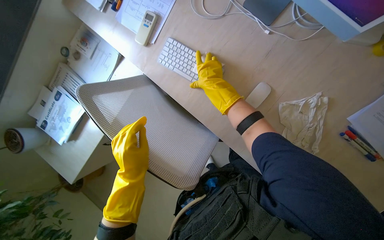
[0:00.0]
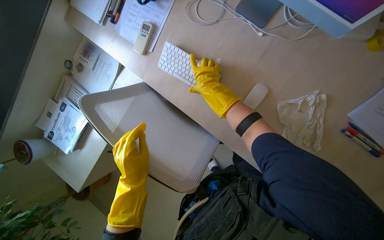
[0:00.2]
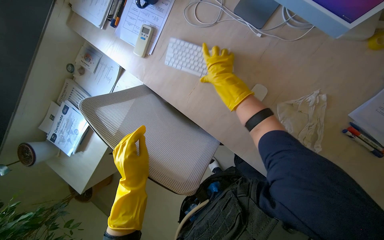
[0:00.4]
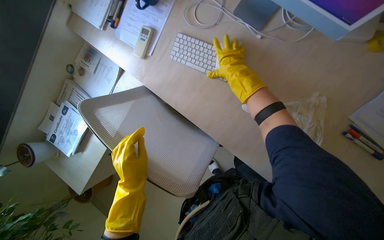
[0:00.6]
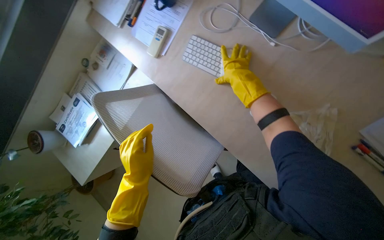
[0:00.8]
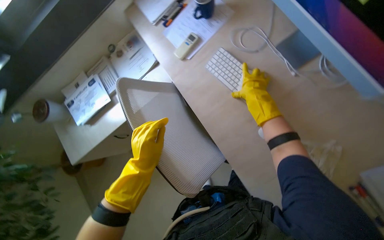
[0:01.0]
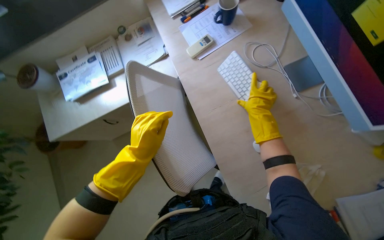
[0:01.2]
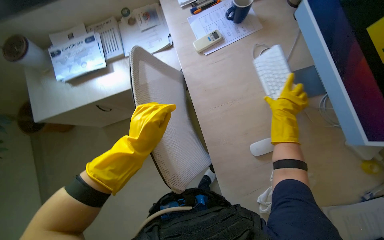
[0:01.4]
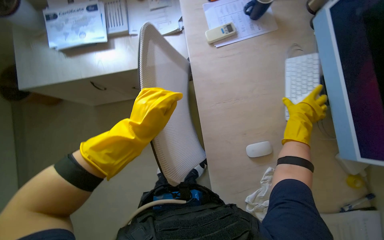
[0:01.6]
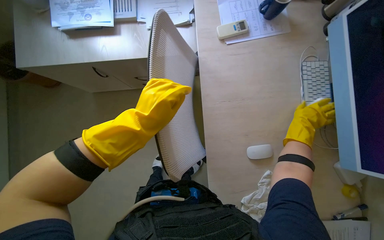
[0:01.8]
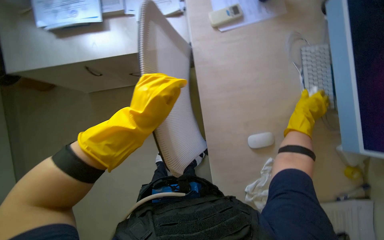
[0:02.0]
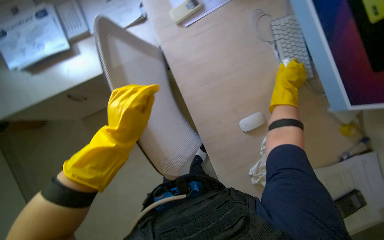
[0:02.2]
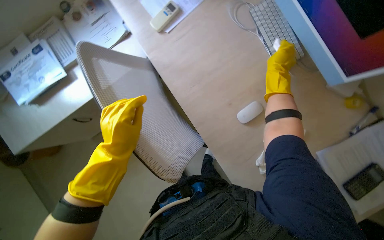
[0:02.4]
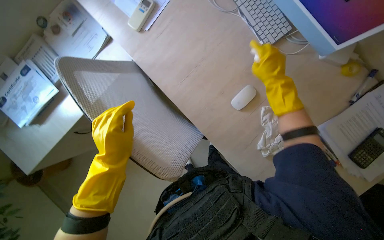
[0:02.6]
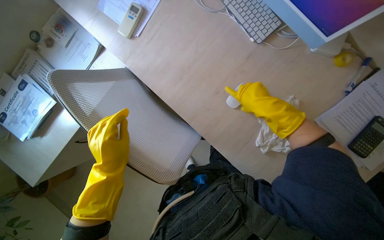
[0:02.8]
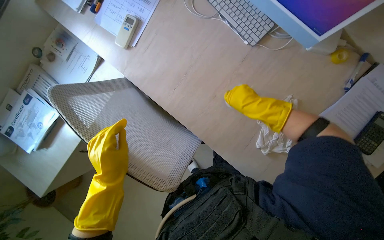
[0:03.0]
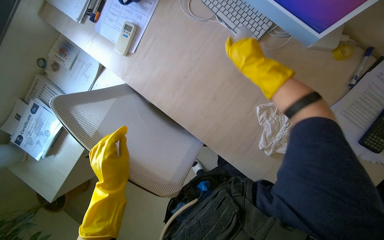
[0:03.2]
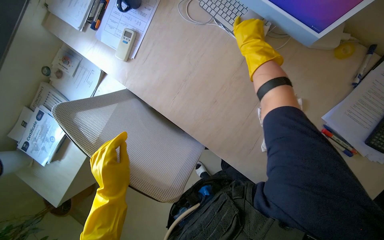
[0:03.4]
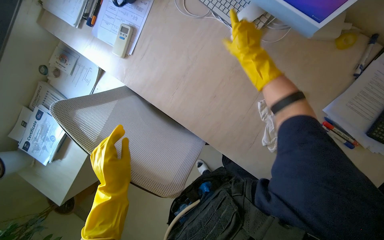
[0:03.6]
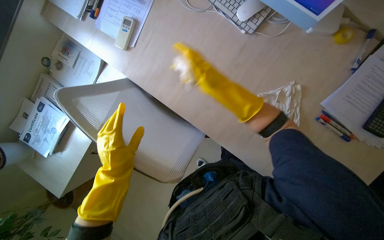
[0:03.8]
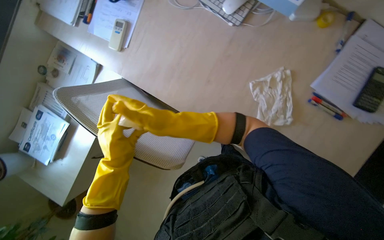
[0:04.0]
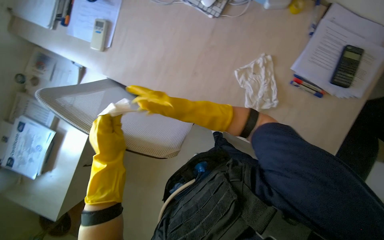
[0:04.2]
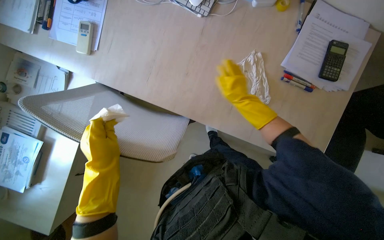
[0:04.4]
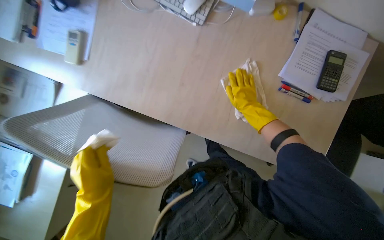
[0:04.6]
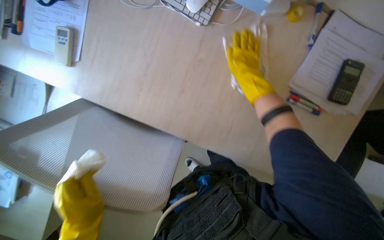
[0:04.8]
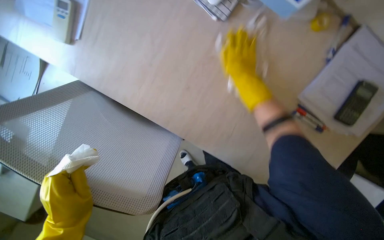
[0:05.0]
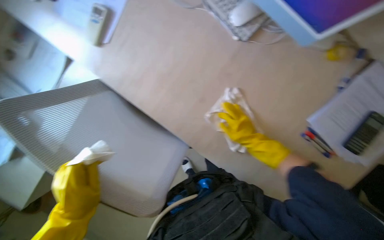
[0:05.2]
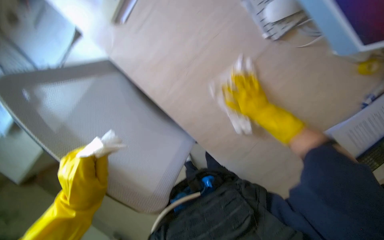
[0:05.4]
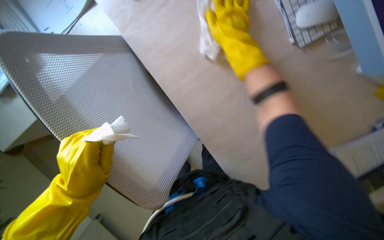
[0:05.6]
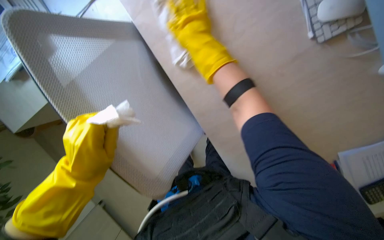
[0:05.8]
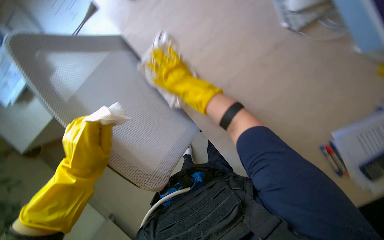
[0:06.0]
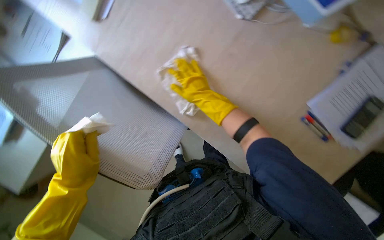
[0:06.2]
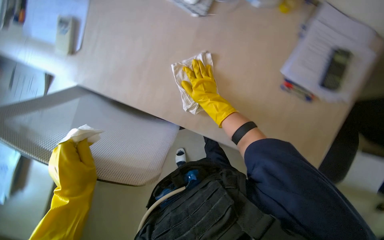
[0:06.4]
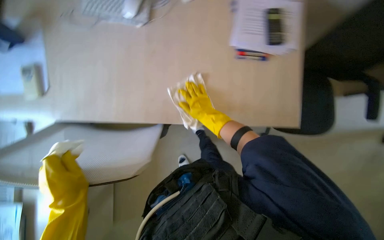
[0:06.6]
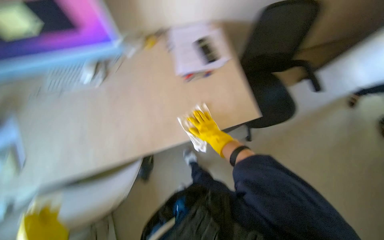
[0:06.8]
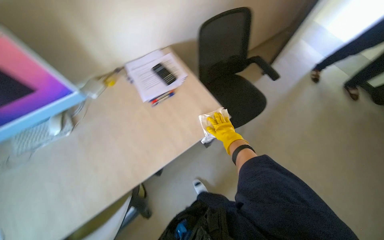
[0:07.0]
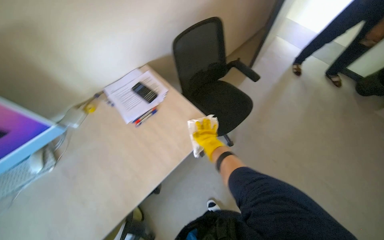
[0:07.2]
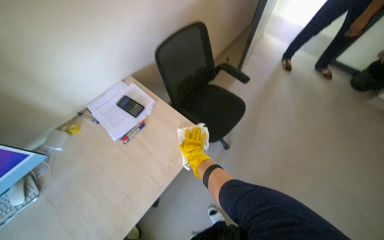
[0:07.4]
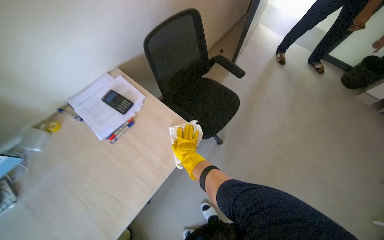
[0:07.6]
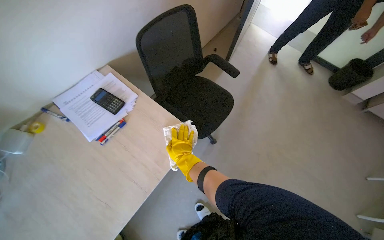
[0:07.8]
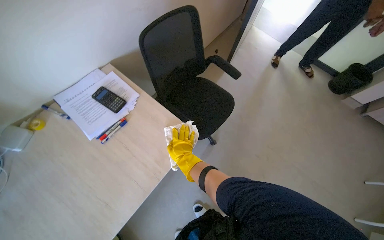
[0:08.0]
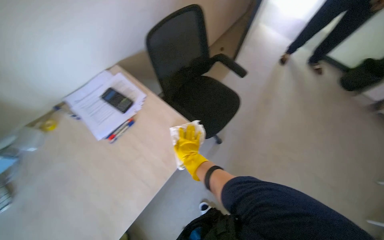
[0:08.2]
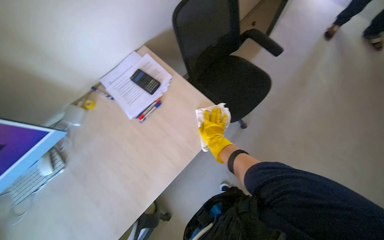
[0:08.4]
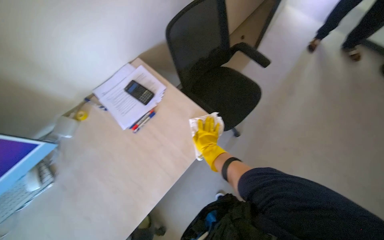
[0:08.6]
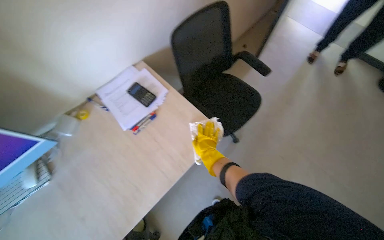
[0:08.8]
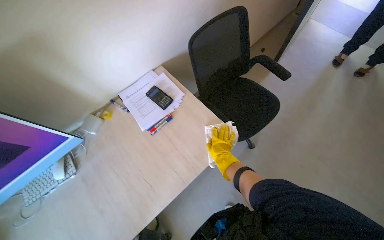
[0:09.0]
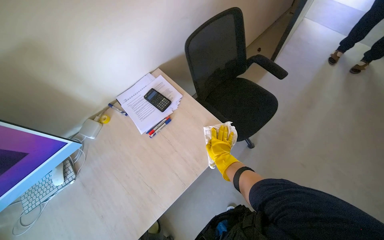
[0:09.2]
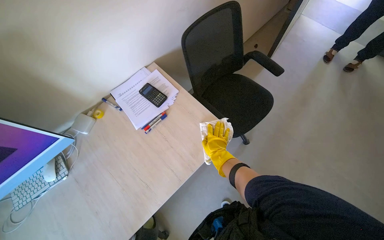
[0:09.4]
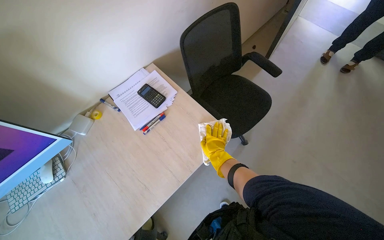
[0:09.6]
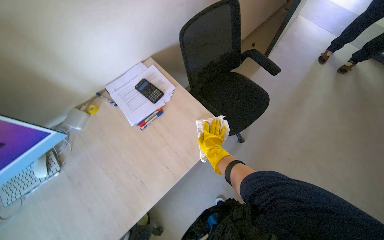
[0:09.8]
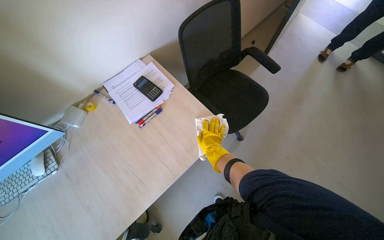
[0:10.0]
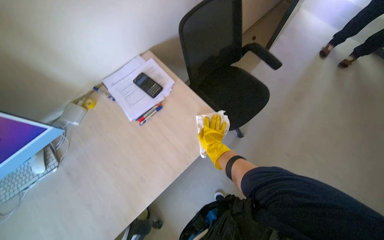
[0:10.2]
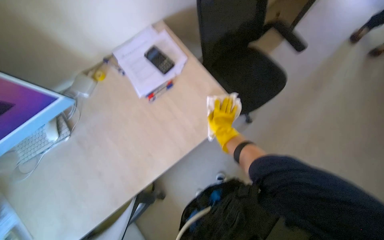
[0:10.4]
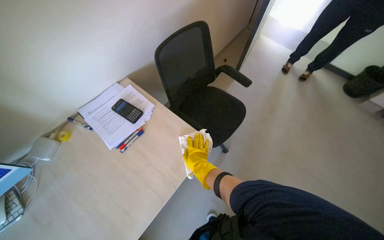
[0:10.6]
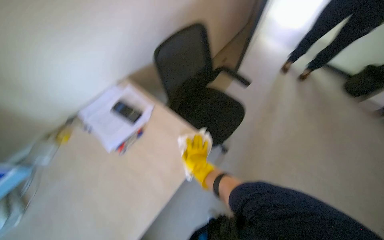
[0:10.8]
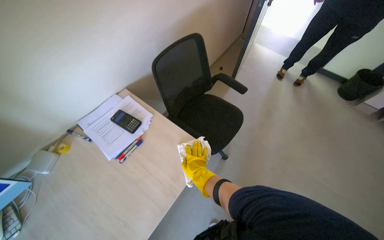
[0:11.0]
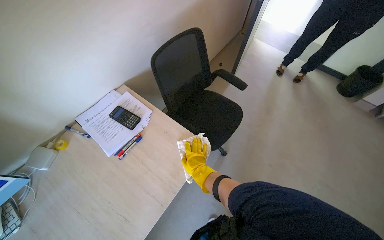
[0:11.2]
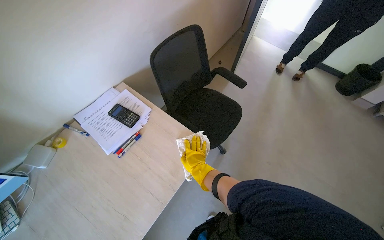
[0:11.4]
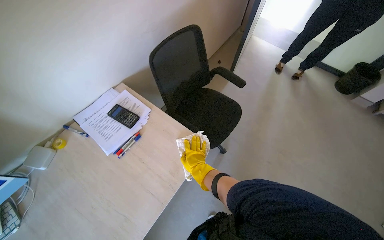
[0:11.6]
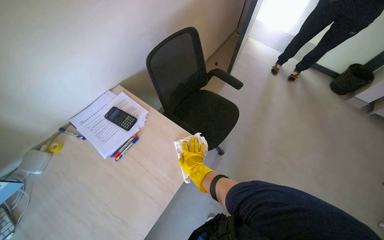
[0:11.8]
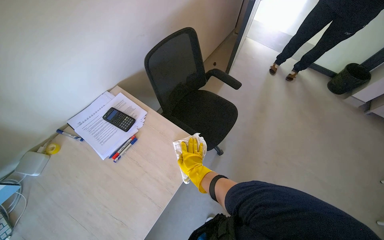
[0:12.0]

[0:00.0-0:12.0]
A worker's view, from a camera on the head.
Job: wiping surfaces.
The whole recording: Wiping office desk surface. The worker wipes the surface of an office desk with a white cloth.
0:00.0 to 0:01.6: Everything in view rotates approximately 40 degrees clockwise.
0:01.6 to 0:03.0: Everything in view rotates roughly 40 degrees counterclockwise.
0:03.0 to 0:04.4: The right hand moves some 25 cm to the left and comes back.
0:04.4 to 0:06.0: The scene turns roughly 30 degrees clockwise in the picture. The right hand moves to the left, about 25 cm.
0:06.0 to 0:07.6: The wearer looks some 45 degrees further to the right. The wearer looks approximately 30 degrees further upward.
0:10.4 to 0:12.0: The wearer's head swings roughly 20 degrees to the right. The camera pitches upward, by roughly 20 degrees.

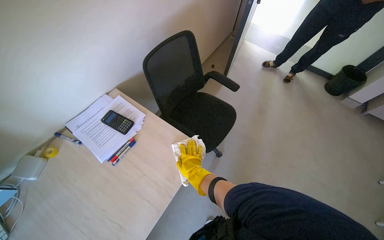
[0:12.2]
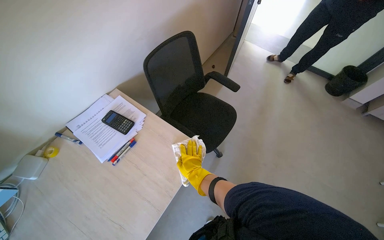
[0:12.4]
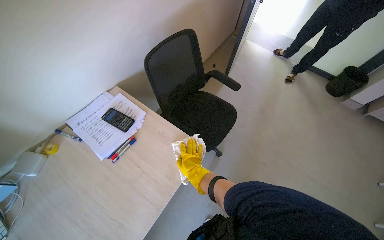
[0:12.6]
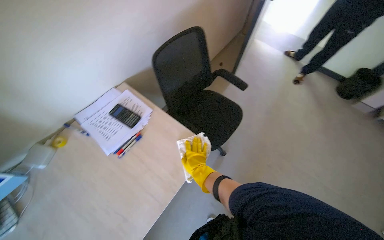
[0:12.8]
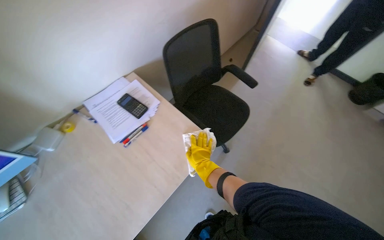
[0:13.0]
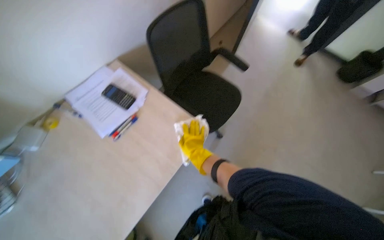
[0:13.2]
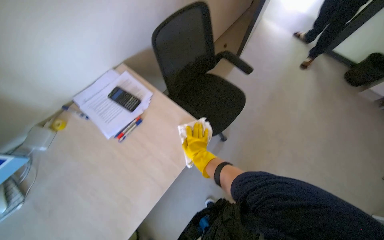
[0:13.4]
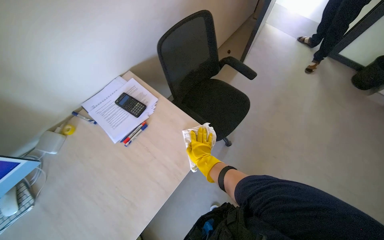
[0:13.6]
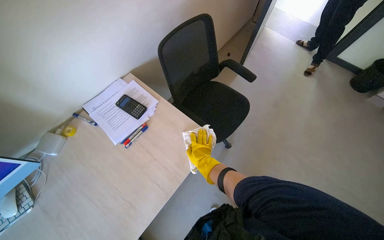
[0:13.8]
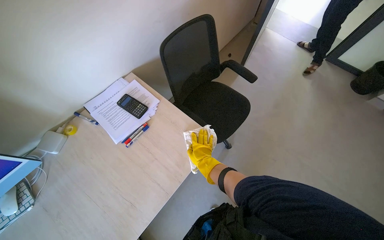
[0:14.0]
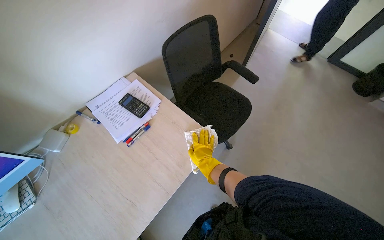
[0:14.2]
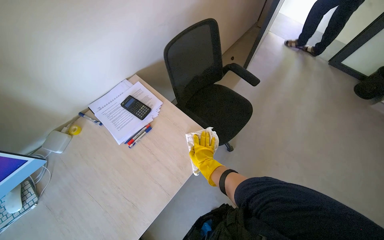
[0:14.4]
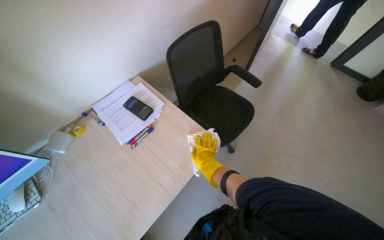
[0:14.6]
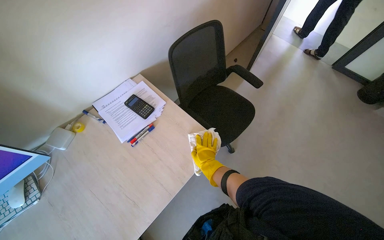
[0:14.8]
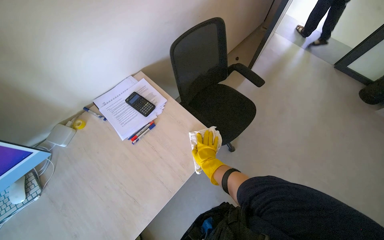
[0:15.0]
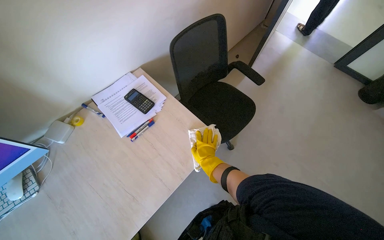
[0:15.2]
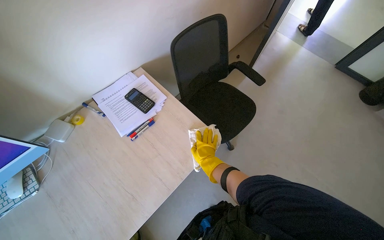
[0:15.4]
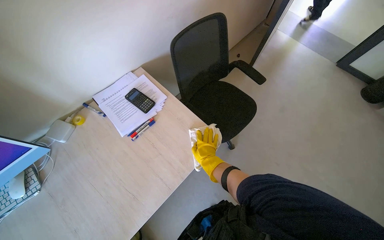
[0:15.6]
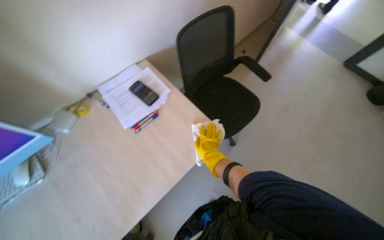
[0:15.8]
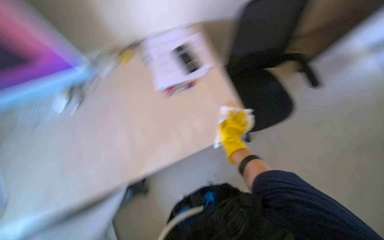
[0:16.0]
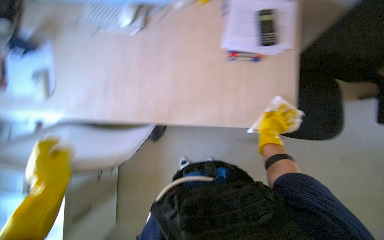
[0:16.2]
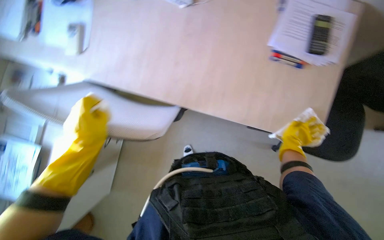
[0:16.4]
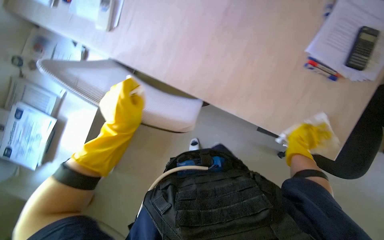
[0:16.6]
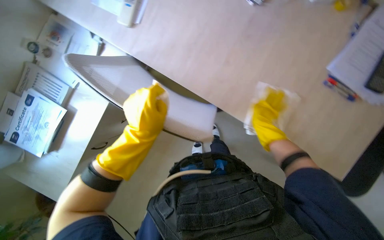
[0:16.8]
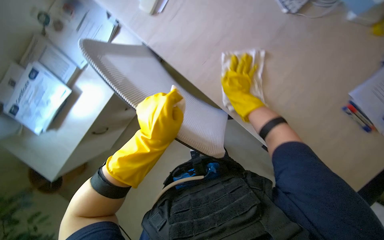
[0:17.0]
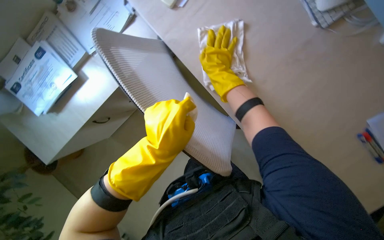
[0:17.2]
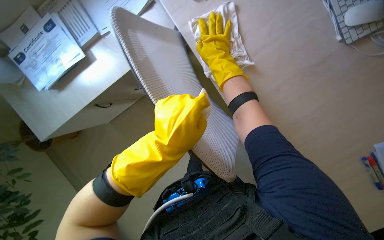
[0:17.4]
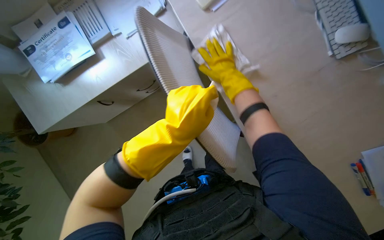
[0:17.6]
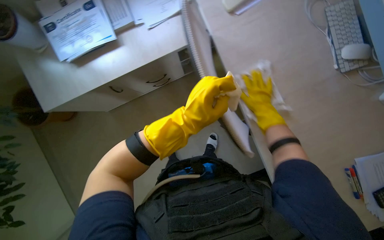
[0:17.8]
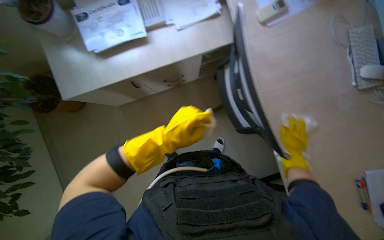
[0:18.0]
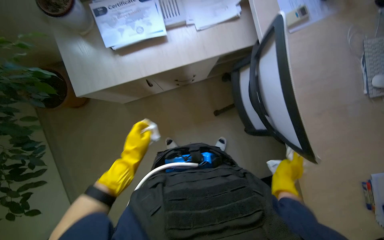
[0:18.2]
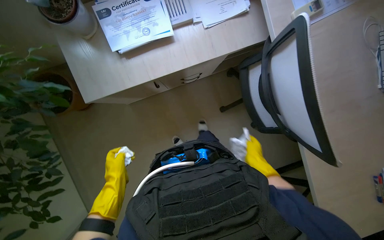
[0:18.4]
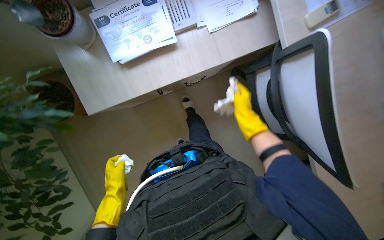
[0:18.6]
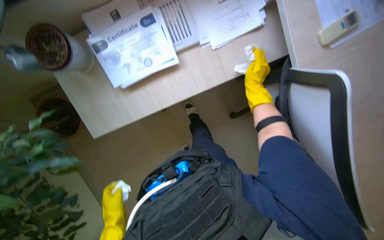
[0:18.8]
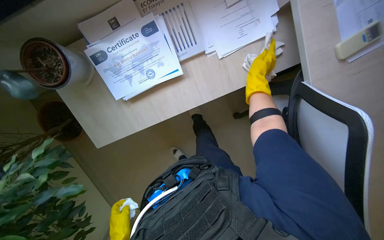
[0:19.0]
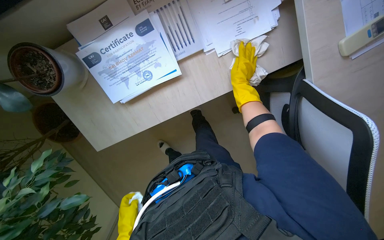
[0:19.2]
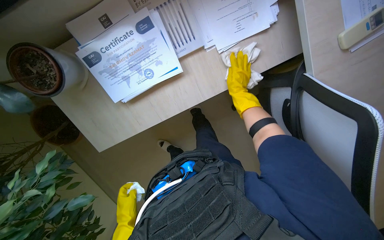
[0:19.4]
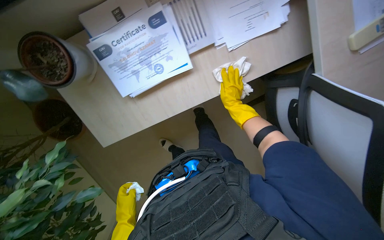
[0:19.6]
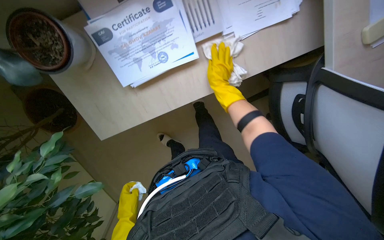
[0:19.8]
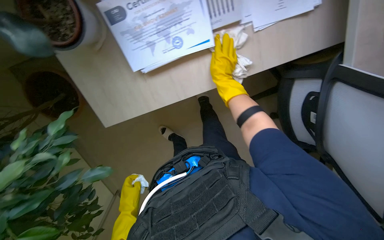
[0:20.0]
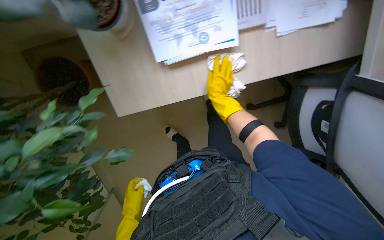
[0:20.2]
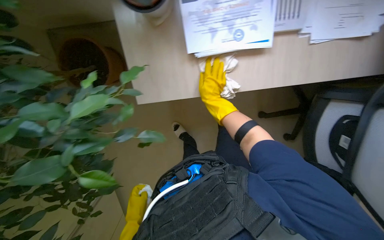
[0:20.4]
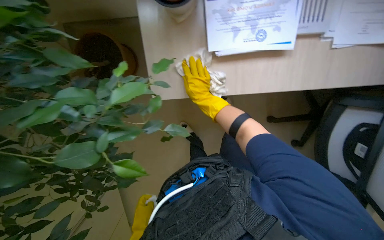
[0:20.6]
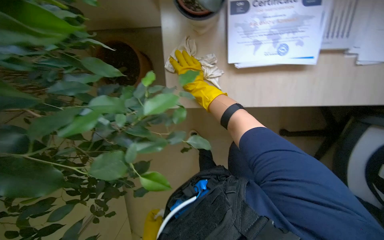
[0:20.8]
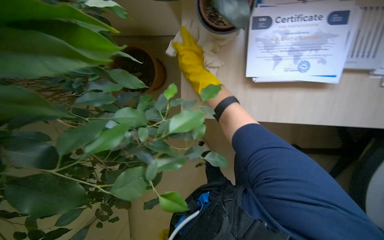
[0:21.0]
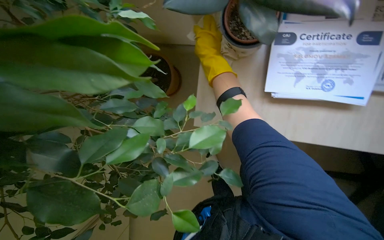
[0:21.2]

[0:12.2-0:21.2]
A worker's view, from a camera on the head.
Job: wiping surfaces.
The whole recording: Wiping office desk surface. The worker wipes the surface of an office desk with a white cloth.
0:15.2 to 0:16.6: The head rotates about 70 degrees to the left. The view tilts about 25 degrees downward.
0:16.6 to 0:18.2: Everything in view rotates roughly 50 degrees clockwise.
0:18.2 to 0:19.8: The camera is carried approximately 40 cm. The view tilts some 20 degrees downward.
0:19.8 to 0:21.2: The camera pitches upward, by roughly 10 degrees. Everything in view rotates roughly 30 degrees clockwise. The right hand is displaced to the left by roughly 50 cm.
